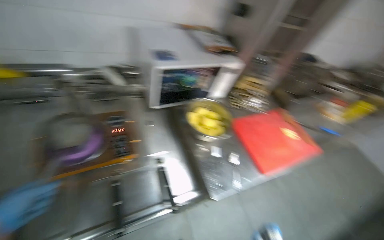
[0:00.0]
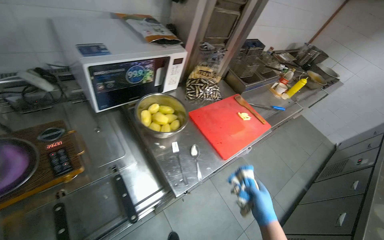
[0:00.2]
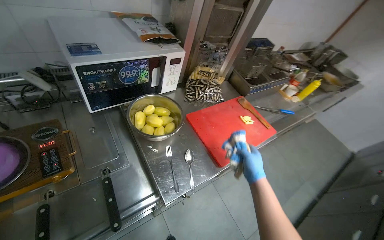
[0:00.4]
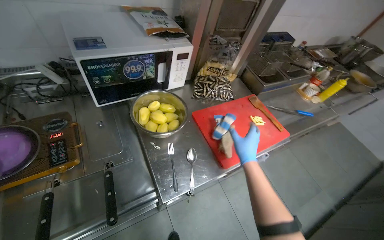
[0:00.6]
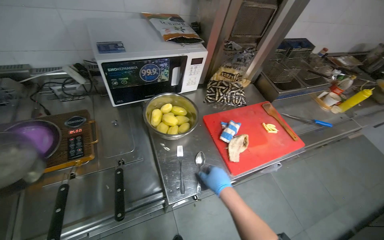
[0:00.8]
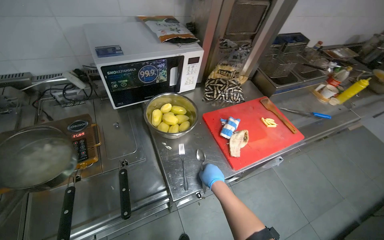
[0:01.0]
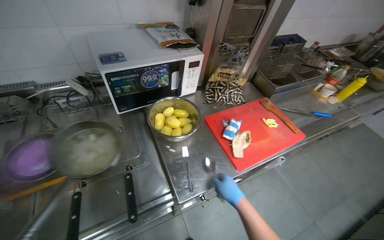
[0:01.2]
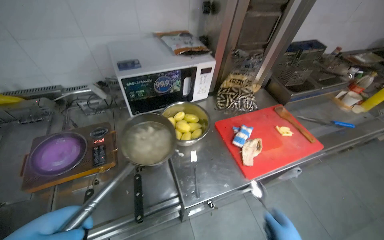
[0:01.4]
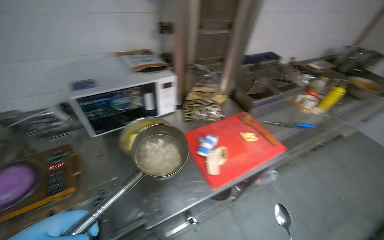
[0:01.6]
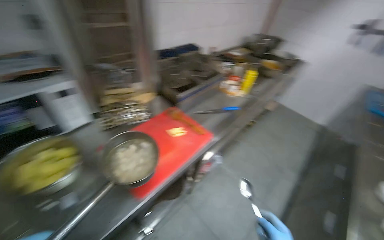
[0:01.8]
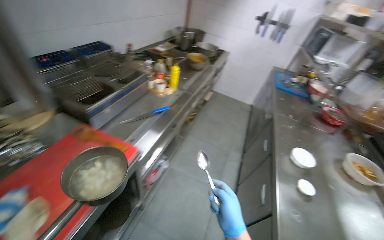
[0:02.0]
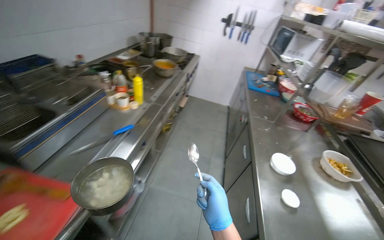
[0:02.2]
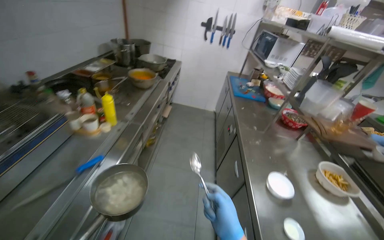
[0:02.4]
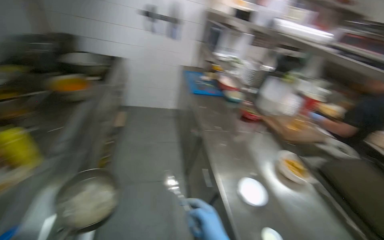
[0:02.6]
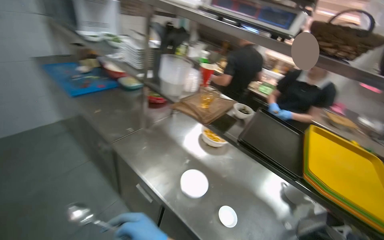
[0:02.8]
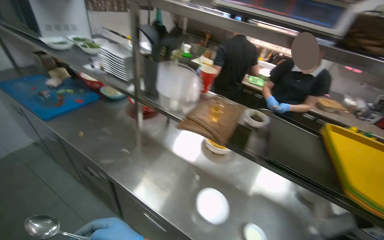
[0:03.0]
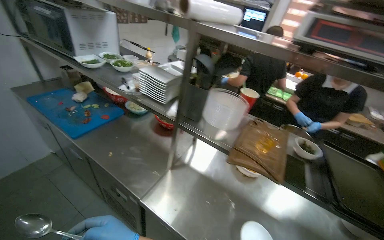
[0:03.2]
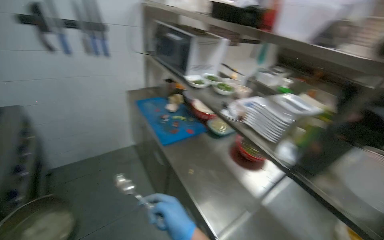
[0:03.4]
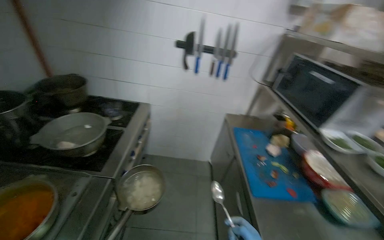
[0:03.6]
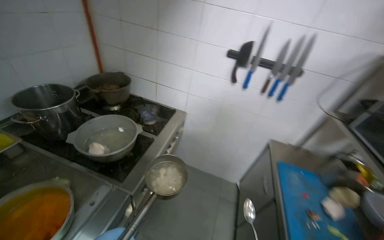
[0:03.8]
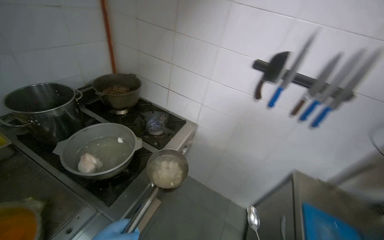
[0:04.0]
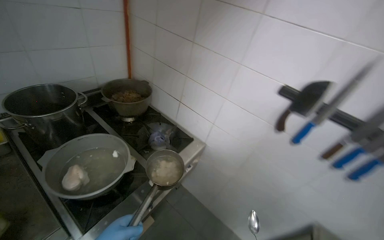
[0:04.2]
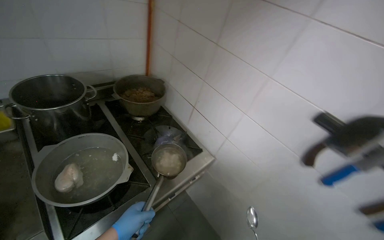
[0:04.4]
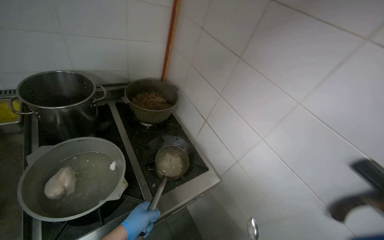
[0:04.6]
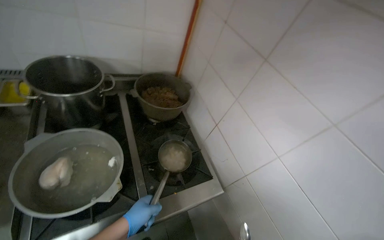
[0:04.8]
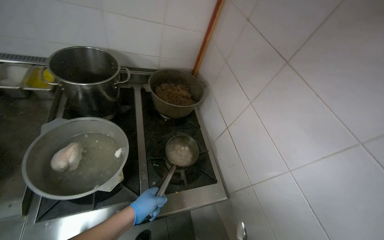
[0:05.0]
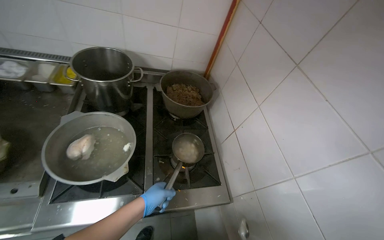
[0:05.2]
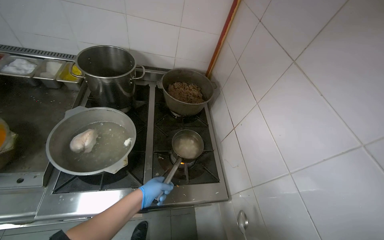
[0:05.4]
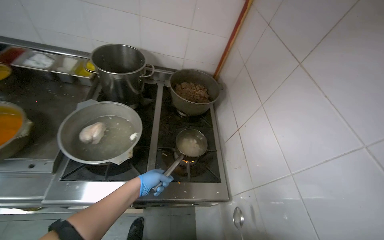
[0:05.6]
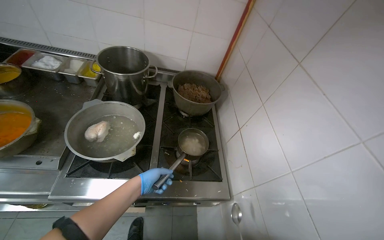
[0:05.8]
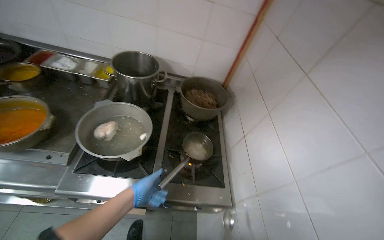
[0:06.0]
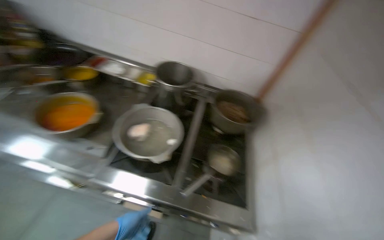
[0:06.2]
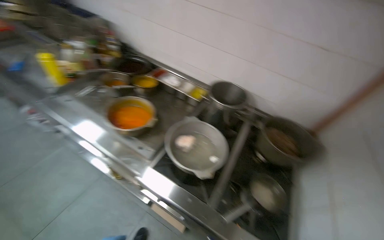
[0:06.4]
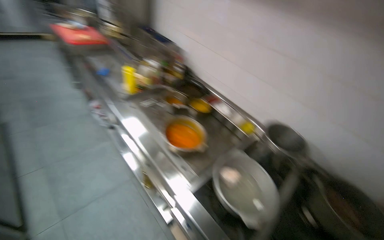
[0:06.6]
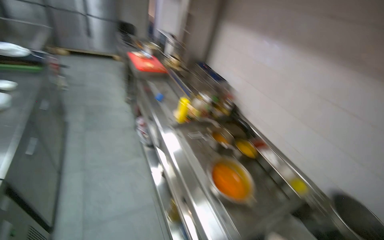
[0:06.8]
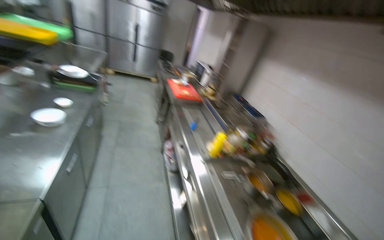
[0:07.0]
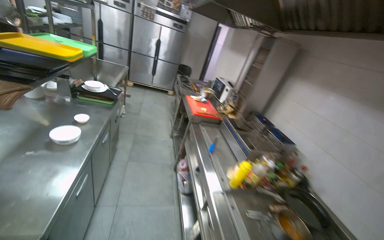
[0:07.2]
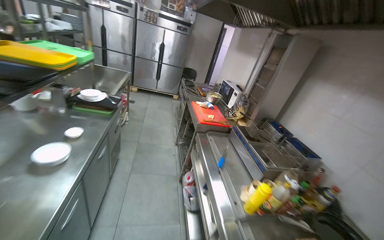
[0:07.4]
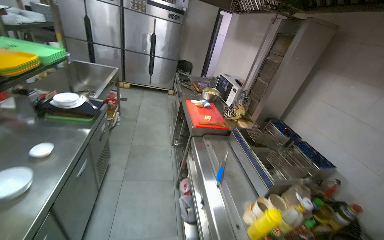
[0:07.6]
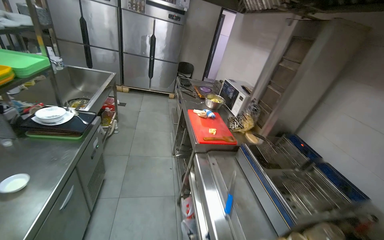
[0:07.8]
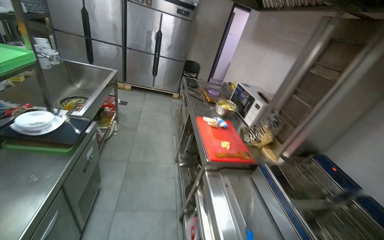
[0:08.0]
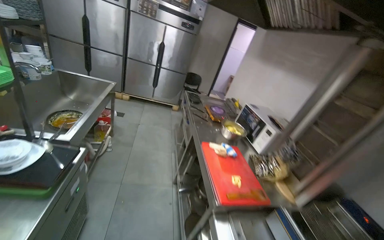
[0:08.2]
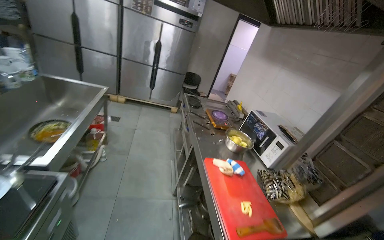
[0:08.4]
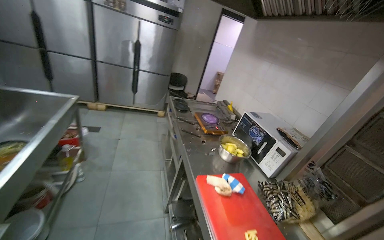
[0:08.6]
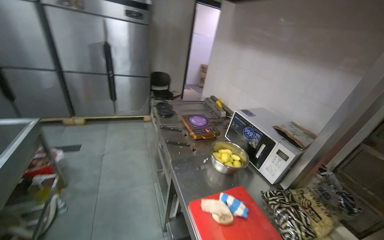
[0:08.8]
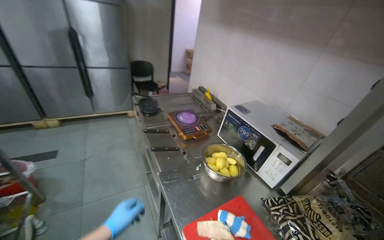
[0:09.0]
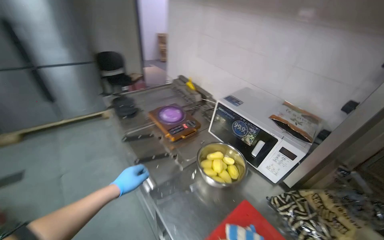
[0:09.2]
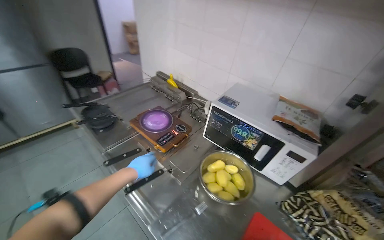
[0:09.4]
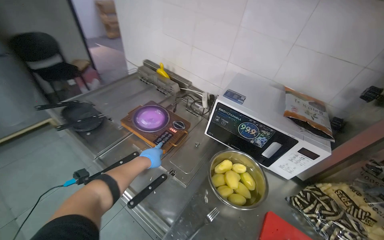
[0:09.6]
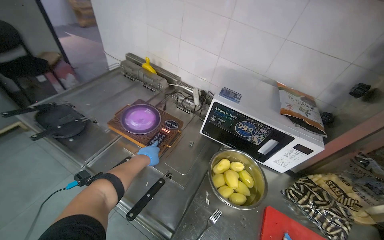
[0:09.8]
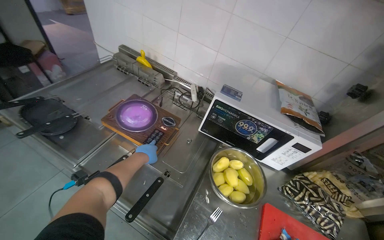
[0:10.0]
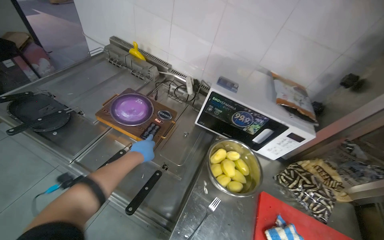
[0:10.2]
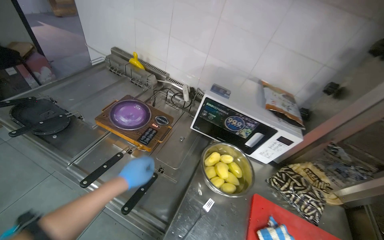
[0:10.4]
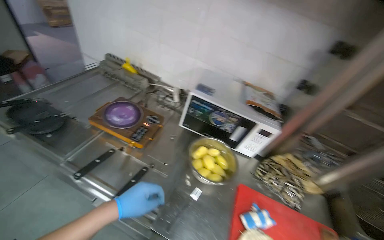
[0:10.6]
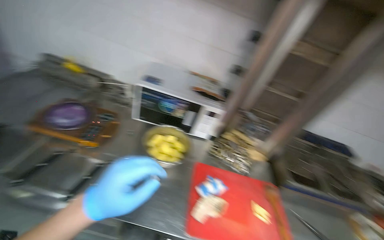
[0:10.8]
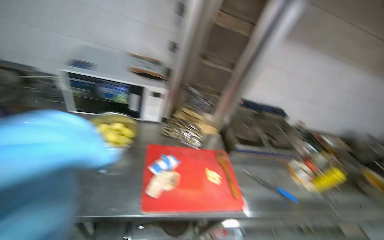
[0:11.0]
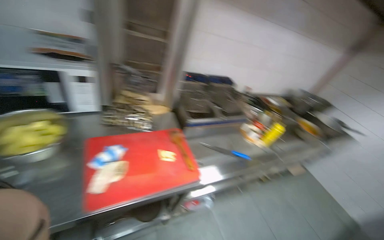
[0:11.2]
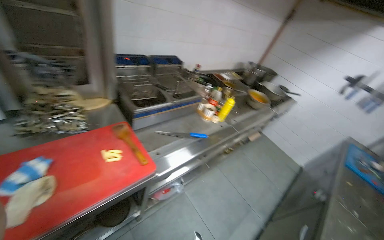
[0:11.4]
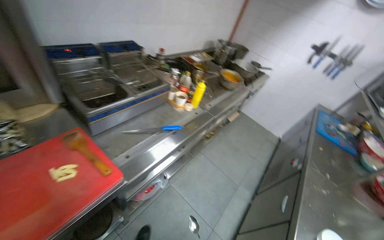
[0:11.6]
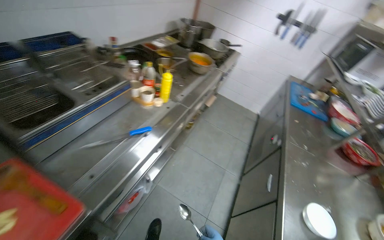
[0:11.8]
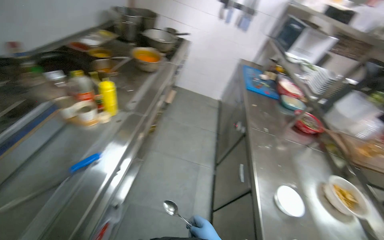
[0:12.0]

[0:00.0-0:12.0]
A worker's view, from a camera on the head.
Job: cooking food.
The whole recording: Stirring contents in pot. The worker stirs the contents in a small pot on the stove.
0:01.6 to 0:03.0: The camera is carried roughly 1.5 m. The head turns to the right by some 100 degrees.
0:03.0 to 0:04.4: The wearer moves about 1.5 m. The head rotates roughly 105 degrees to the left. The view tilts roughly 15 degrees upward.
0:04.4 to 0:06.0: The head rotates approximately 40 degrees to the left.
0:06.0 to 0:07.6: The wearer moves some 1 m. The head turns to the left by roughly 75 degrees. The camera pitches upward, by some 35 degrees.
0:07.6 to 0:09.0: The camera travels about 1.5 m. The head turns to the right by about 15 degrees.
0:09.0 to 0:10.4: The camera travels roughly 50 cm. The wearer's head swings approximately 35 degrees to the right. The camera pitches downward, by approximately 20 degrees.
0:10.4 to 0:12.0: The head travels some 1 m. The head rotates roughly 100 degrees to the right. The camera pitches downward, by approximately 30 degrees.

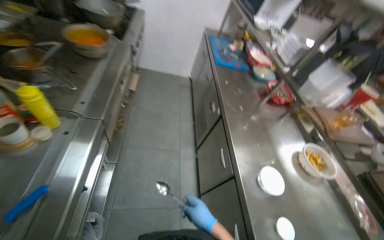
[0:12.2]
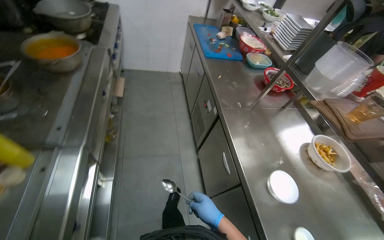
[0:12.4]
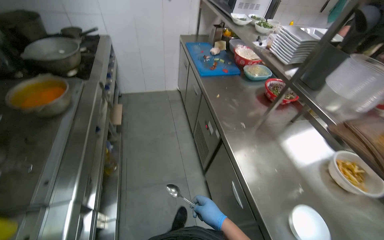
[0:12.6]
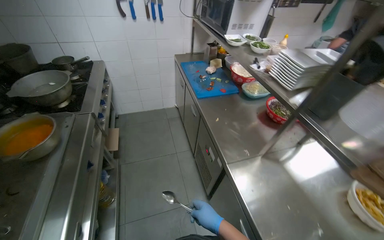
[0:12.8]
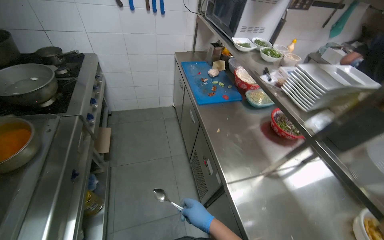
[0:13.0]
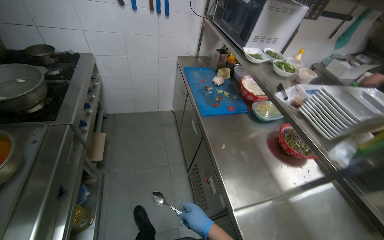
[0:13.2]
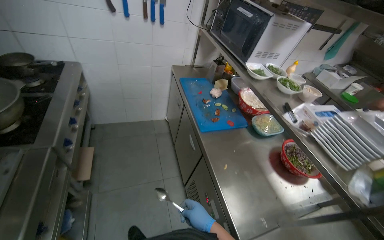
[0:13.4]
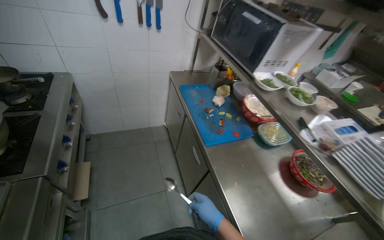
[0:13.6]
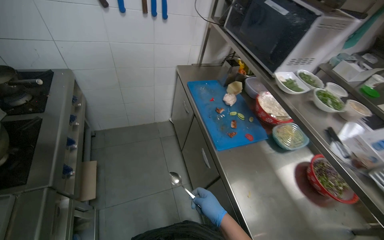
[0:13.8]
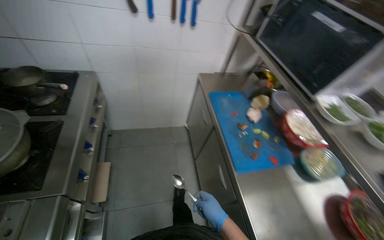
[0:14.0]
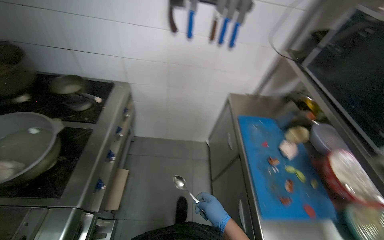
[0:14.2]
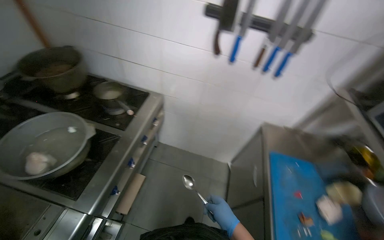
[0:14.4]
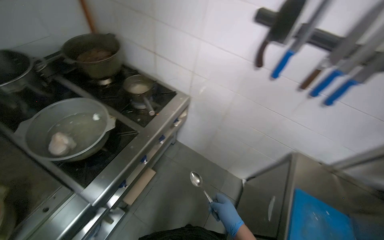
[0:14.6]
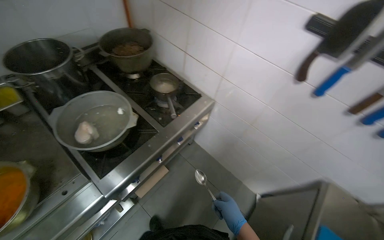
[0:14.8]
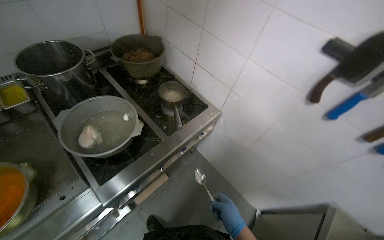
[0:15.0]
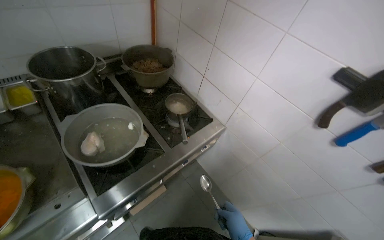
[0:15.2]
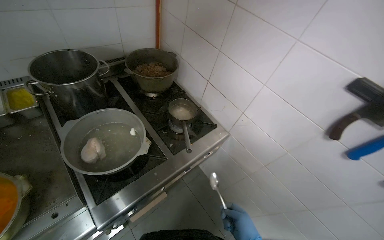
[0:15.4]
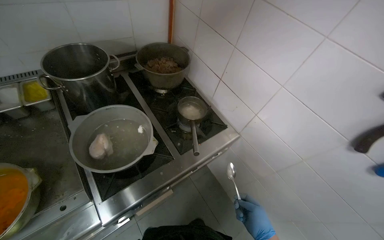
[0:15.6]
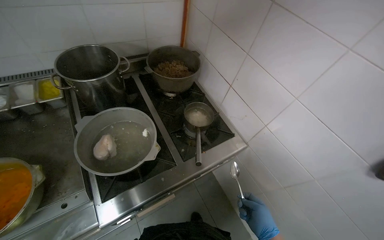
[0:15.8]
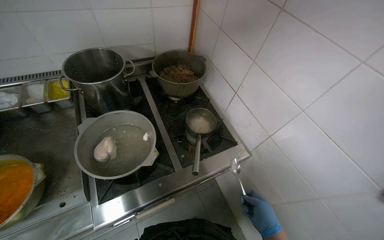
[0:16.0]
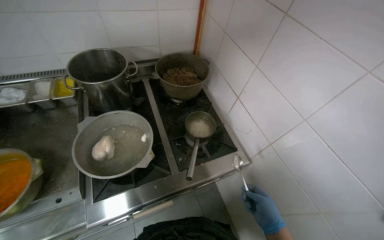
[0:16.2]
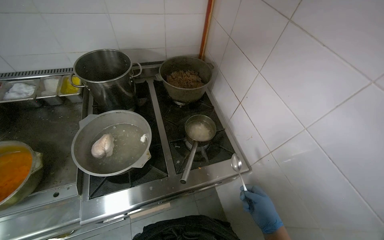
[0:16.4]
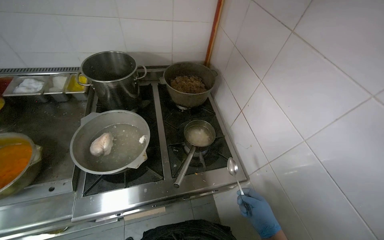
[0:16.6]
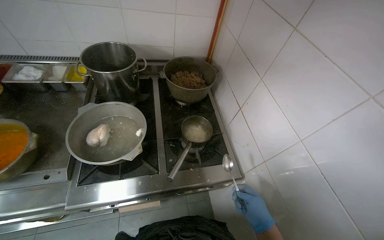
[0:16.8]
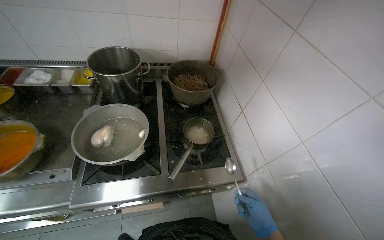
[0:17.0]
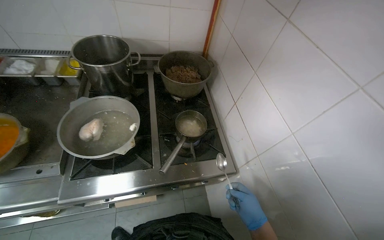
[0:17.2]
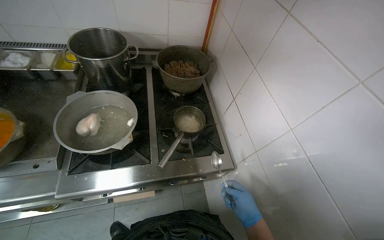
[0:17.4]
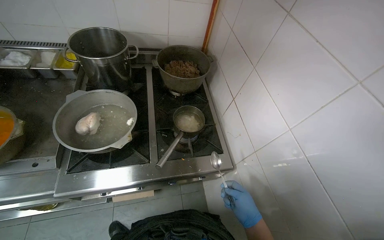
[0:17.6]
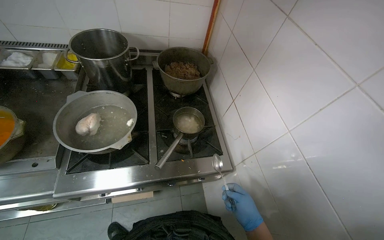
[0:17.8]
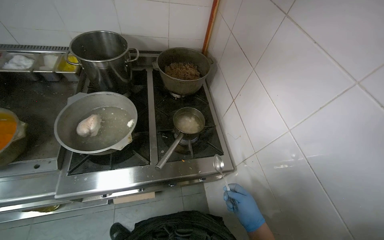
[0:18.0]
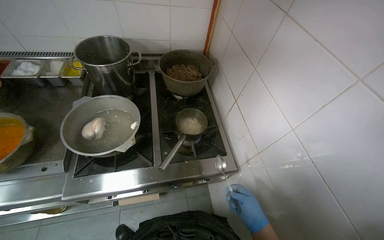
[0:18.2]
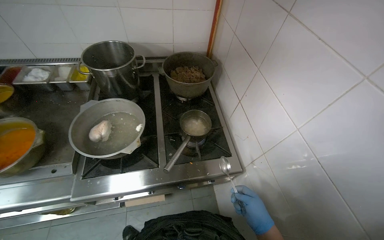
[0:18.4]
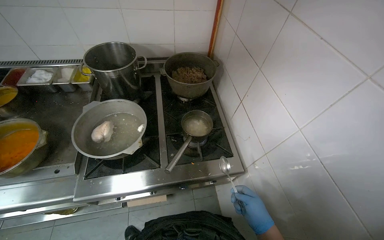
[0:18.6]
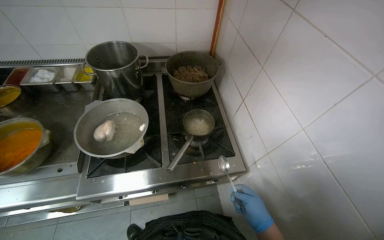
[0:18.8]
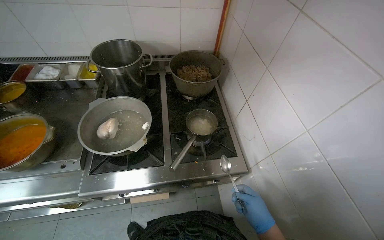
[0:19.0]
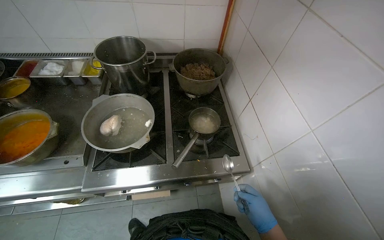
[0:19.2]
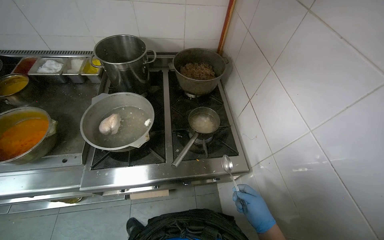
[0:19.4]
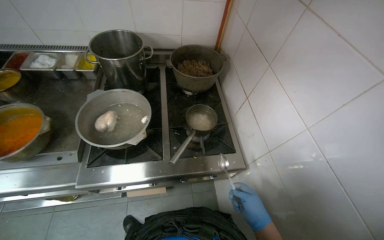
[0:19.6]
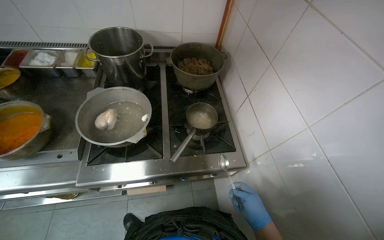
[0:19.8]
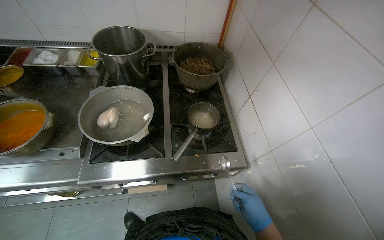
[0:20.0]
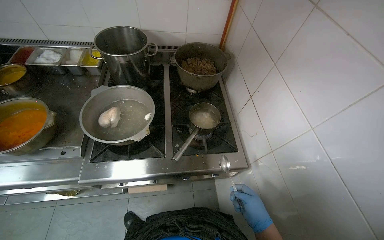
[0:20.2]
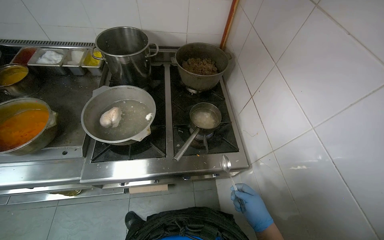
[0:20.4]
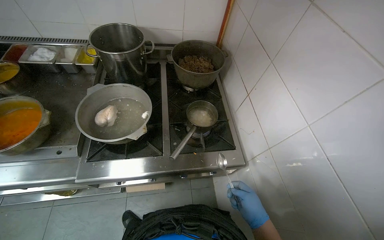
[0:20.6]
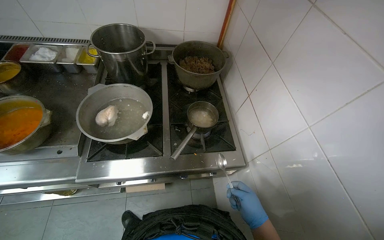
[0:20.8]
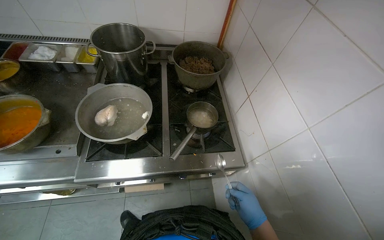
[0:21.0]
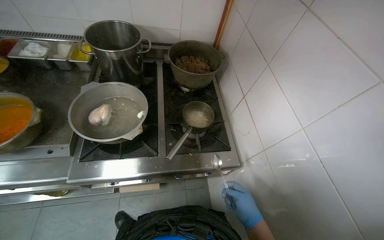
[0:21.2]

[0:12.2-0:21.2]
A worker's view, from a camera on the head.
Job: cooking food.
The whole recording: Stirring contents in pot. The worker stirs the contents in a small pot on the stove.
0:12.2 to 0:13.8: The camera travels about 1 m.
0:13.8 to 0:15.2: The camera travels some 50 cm. The head turns to the left by about 65 degrees.
0:15.2 to 0:16.6: The wearer looks about 25 degrees further to the left.
